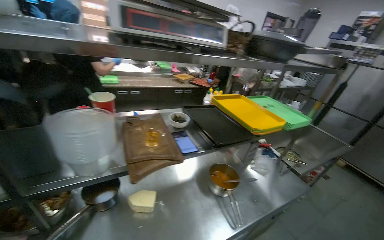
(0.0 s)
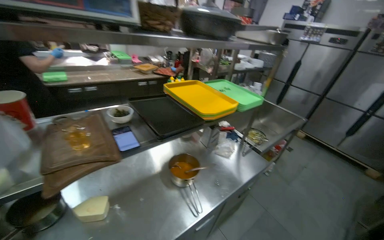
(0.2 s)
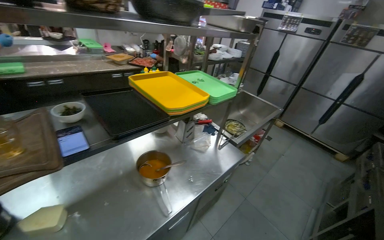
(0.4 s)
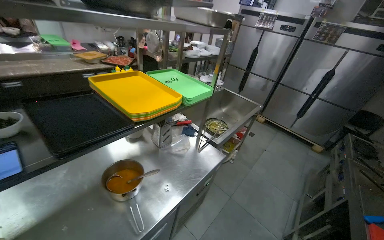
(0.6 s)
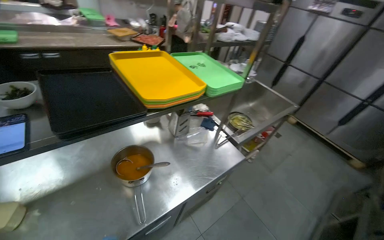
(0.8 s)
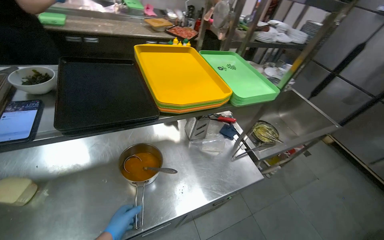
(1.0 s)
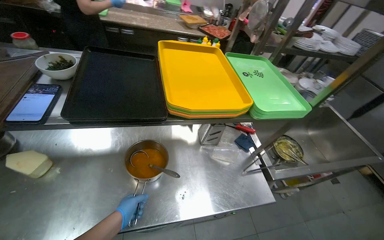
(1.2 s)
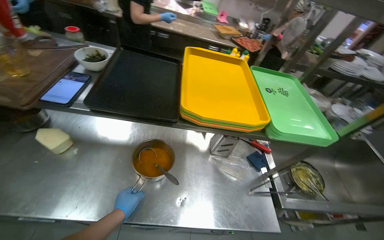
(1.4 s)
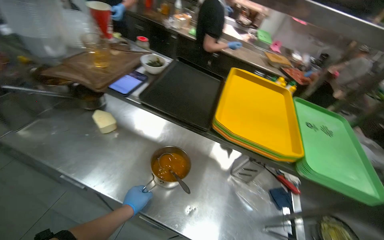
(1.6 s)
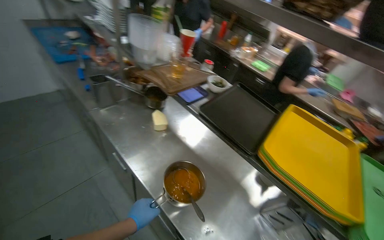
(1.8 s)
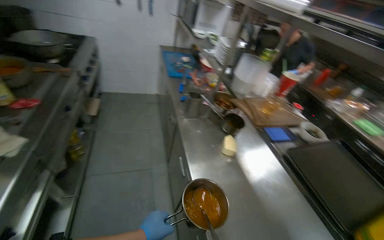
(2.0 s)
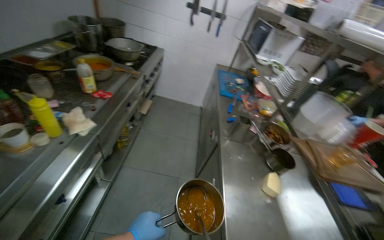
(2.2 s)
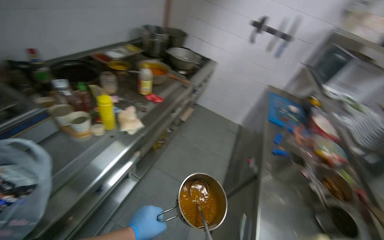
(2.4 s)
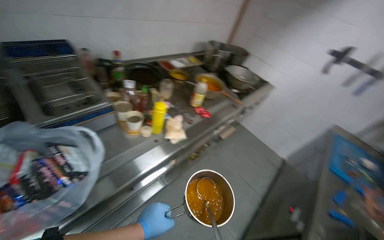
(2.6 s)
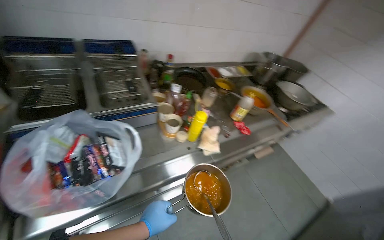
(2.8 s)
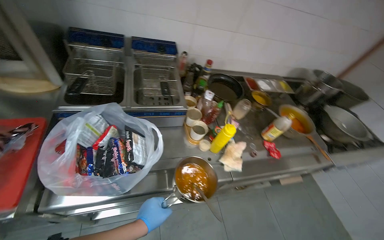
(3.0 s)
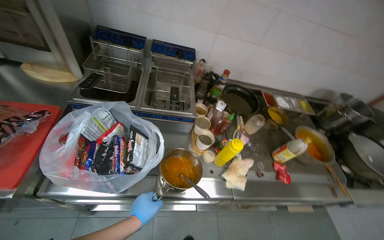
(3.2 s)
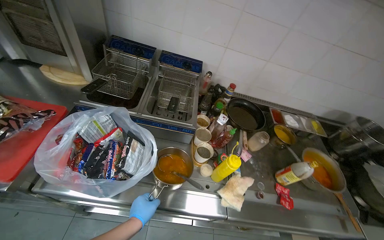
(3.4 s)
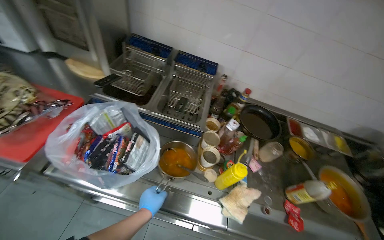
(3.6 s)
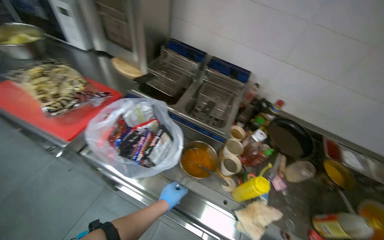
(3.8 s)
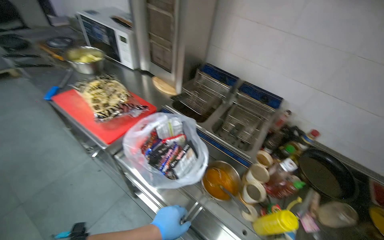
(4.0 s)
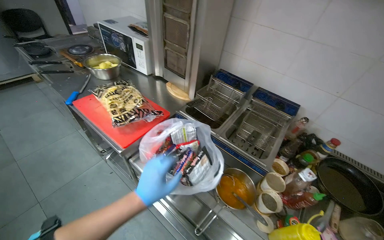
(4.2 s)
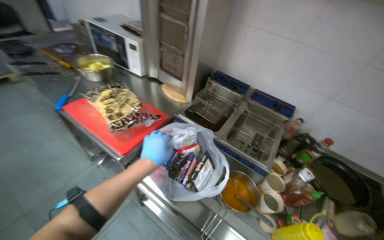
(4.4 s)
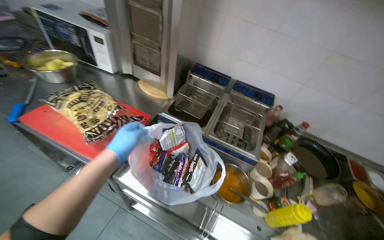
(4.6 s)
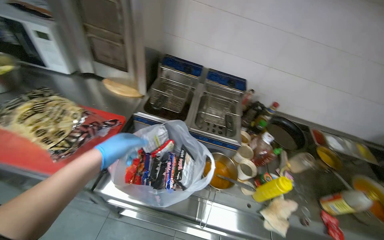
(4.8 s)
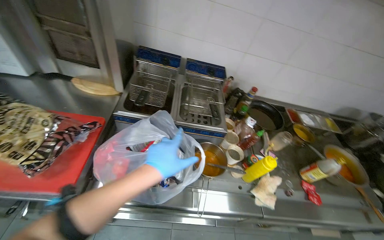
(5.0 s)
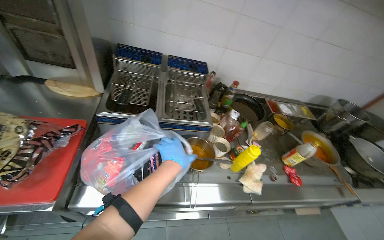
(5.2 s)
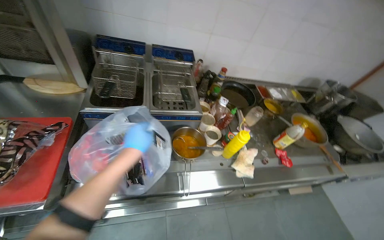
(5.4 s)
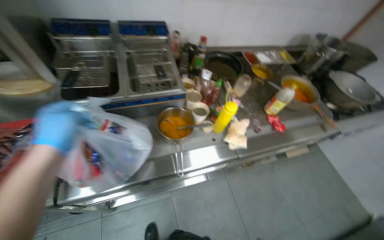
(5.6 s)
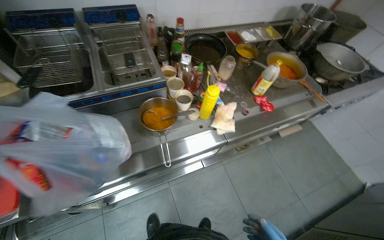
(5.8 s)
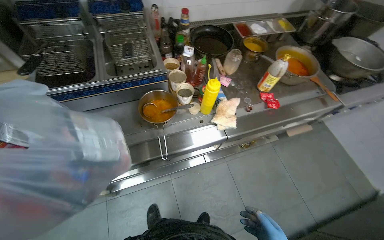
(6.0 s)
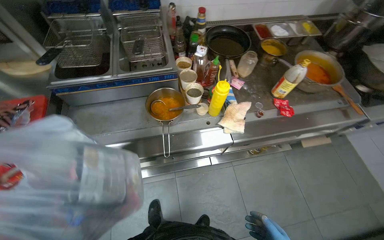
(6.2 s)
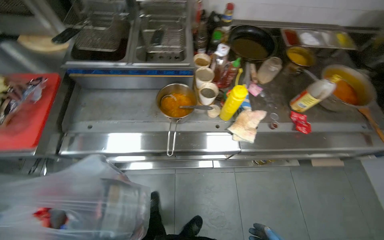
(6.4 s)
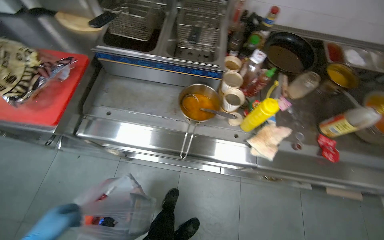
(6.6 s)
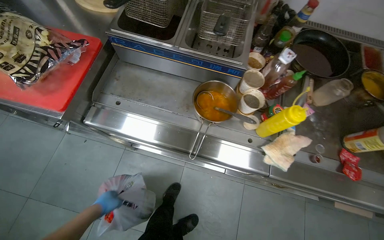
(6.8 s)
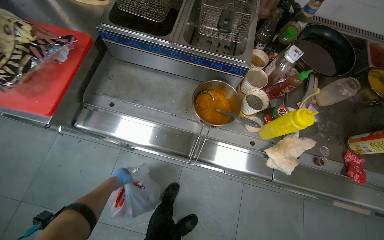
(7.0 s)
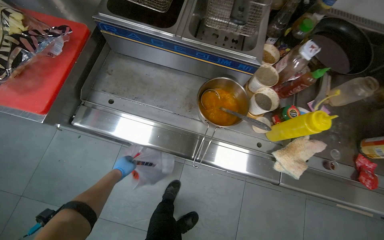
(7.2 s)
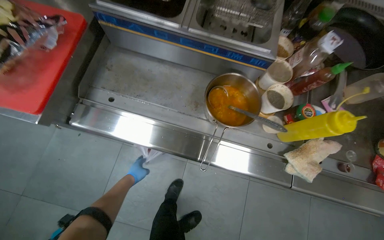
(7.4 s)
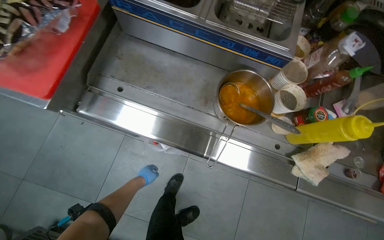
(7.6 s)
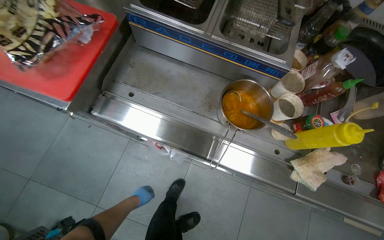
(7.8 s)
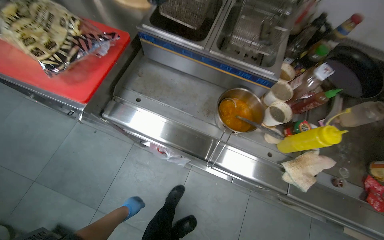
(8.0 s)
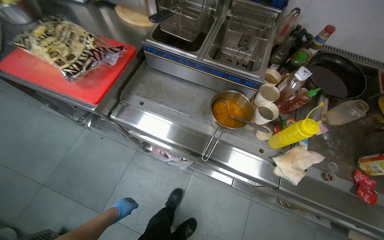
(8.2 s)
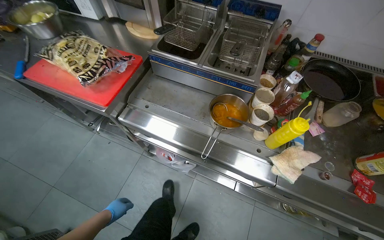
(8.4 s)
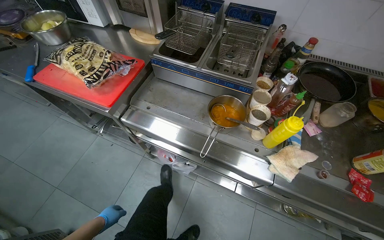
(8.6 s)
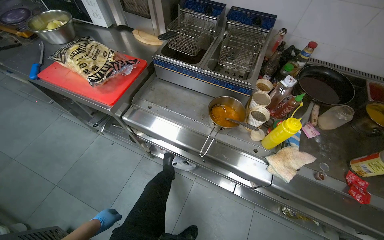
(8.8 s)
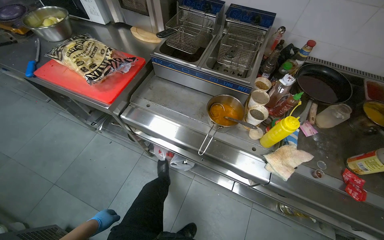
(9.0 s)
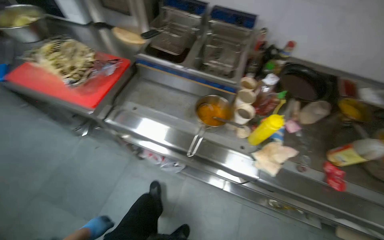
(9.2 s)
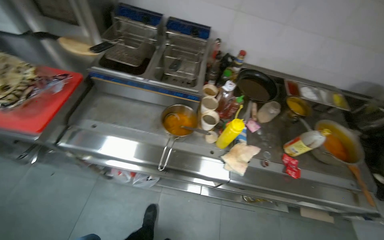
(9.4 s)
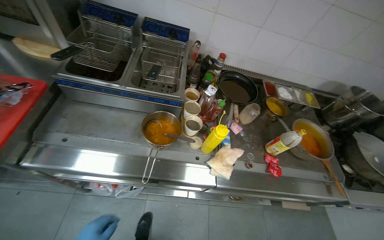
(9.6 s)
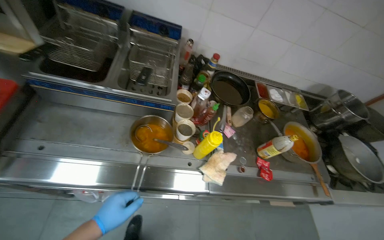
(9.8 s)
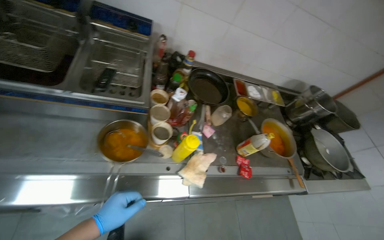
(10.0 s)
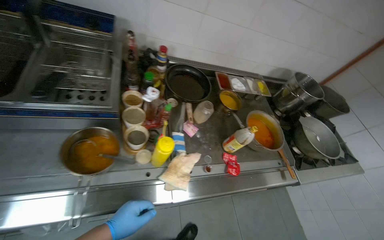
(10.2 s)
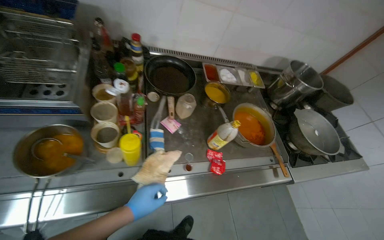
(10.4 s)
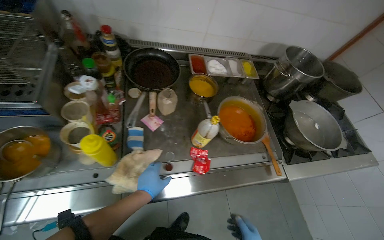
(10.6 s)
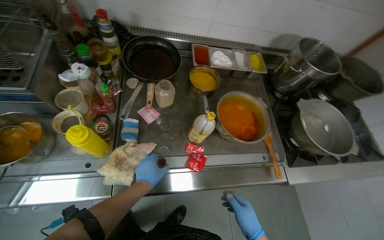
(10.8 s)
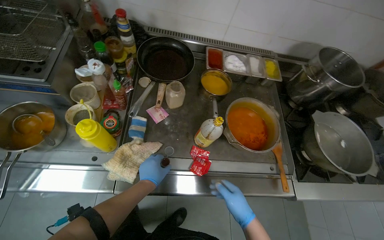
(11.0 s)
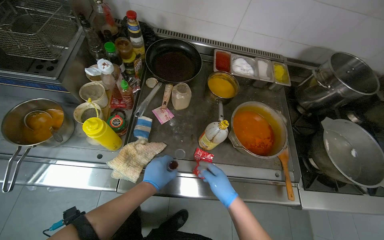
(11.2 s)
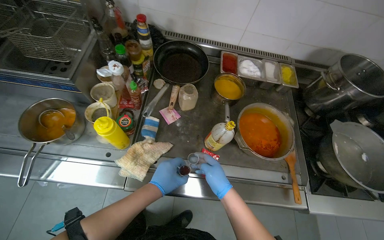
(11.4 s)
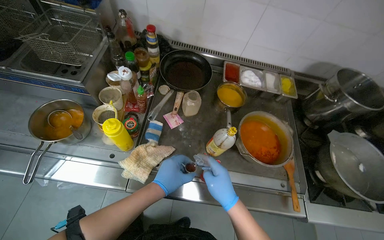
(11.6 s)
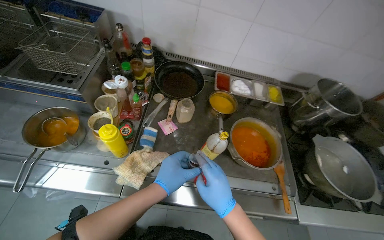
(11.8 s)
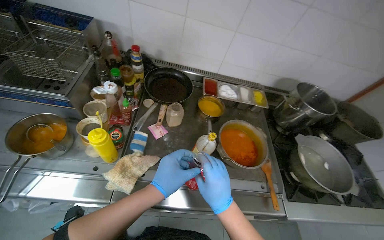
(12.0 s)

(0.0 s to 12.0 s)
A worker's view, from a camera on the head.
Job: preparing food.
The whole recording: Garnishing meal with herbs and cleaning kitchen. The worker garnishes the meal with herbs and cleans up the kitchen area.
0.0 s - 1.6 s: The camera is carried about 60 cm. The head turns to the left by approximately 45 degrees.
1.6 s - 3.0 s: The camera is carried about 60 cm. The wearer looks about 140 degrees further to the left. The view tilts about 35 degrees upward.
3.0 s - 4.4 s: The head turns to the left by some 45 degrees. The camera pitches upward, by some 15 degrees.
4.4 s - 6.0 s: The head turns to the right by roughly 50 degrees. The view tilts about 30 degrees downward.
6.0 s - 7.6 s: The wearer looks about 35 degrees further to the left. The wearer looks approximately 15 degrees further downward.
7.6 s - 9.0 s: The view tips upward by some 20 degrees. The left hand travels nearer to the camera, down the picture and to the left by roughly 35 cm.
9.0 s - 10.4 s: The wearer looks about 35 degrees further to the right.
10.4 s - 12.0 s: The left hand goes approximately 25 cm to the right, and moves some 10 cm farther from the camera and comes back.

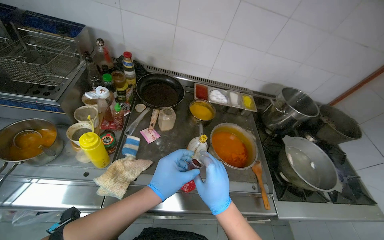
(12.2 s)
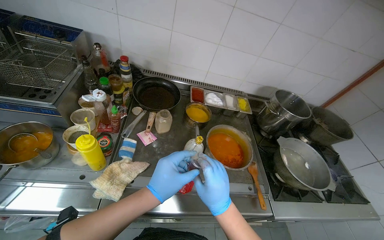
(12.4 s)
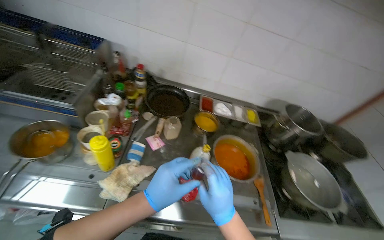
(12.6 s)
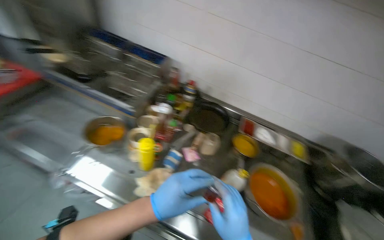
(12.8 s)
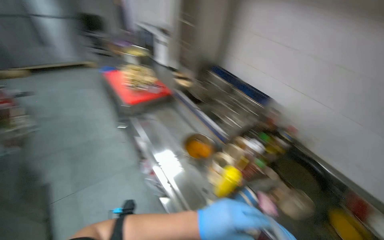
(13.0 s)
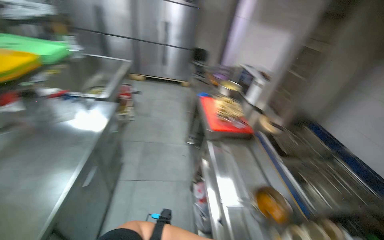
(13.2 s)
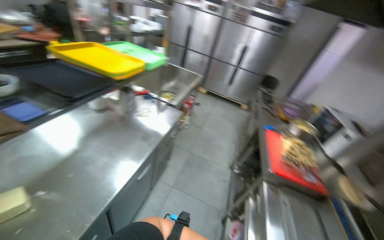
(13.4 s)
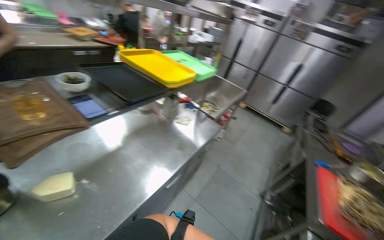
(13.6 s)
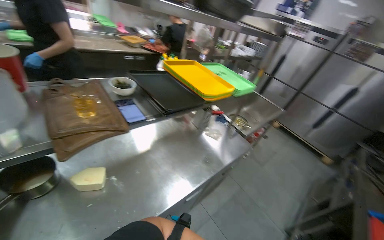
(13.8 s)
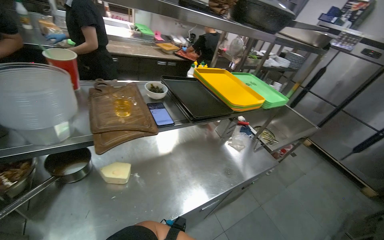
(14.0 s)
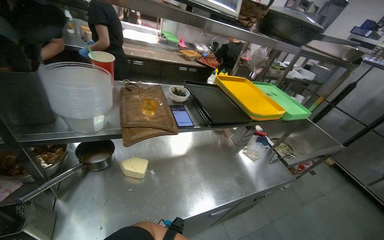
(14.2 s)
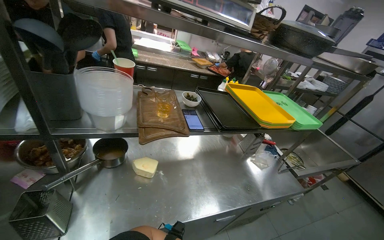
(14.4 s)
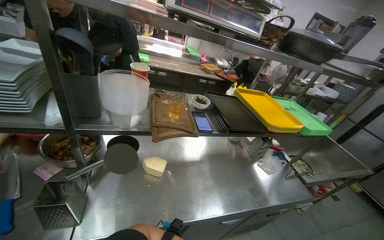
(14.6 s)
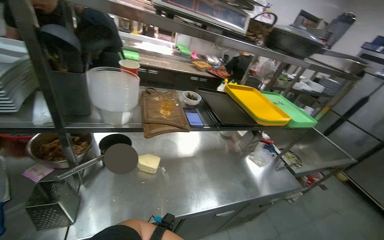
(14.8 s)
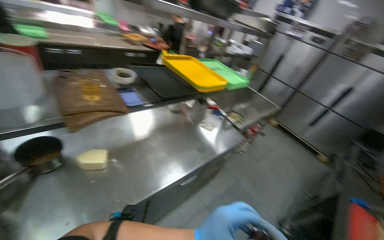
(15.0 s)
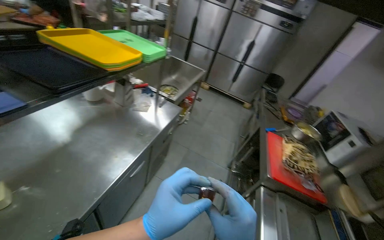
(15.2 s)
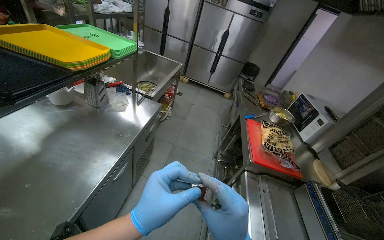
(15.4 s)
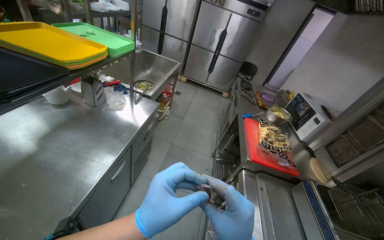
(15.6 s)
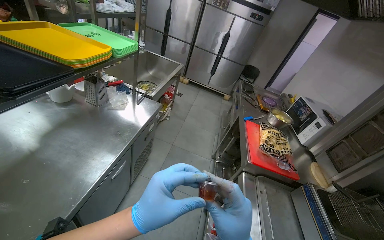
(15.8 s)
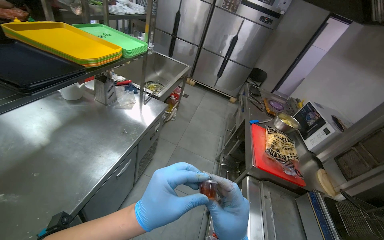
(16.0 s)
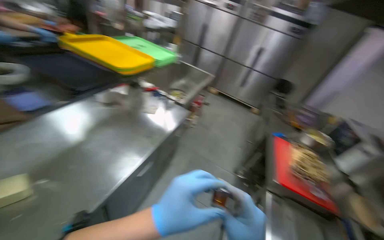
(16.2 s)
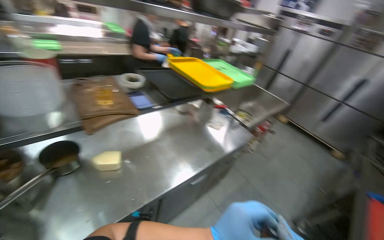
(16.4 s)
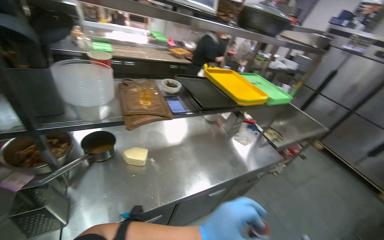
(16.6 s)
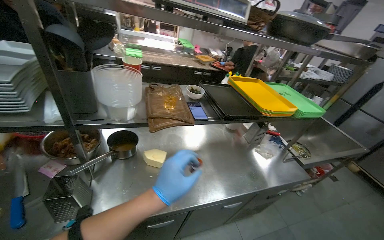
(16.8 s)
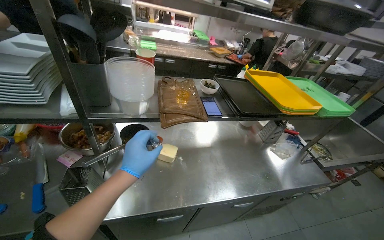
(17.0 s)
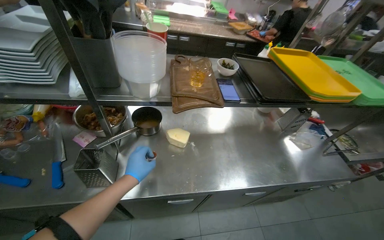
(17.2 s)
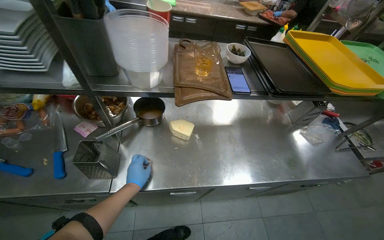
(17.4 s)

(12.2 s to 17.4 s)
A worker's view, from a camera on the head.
Job: preparing food.
The whole recording: Garnishing meal with herbs and cleaning kitchen. The worker garnishes the meal with herbs and cleans up the kitchen area.
12.2 s - 14.0 s: The camera is carried roughly 70 cm. The head rotates roughly 150 degrees to the left. The camera pitches upward, by approximately 45 degrees.
14.0 s - 15.6 s: The head rotates roughly 45 degrees to the right. The wearer looks approximately 15 degrees further downward.
15.6 s - 17.4 s: The wearer's head swings about 70 degrees to the left.

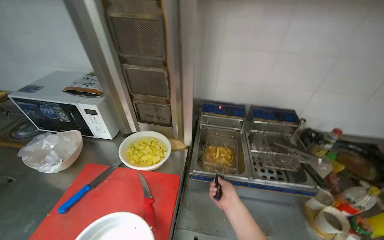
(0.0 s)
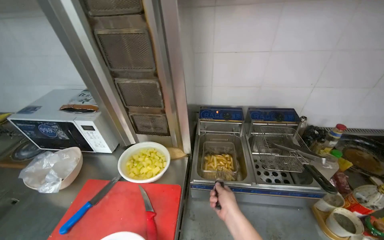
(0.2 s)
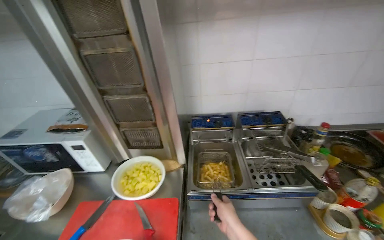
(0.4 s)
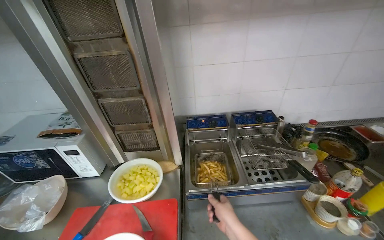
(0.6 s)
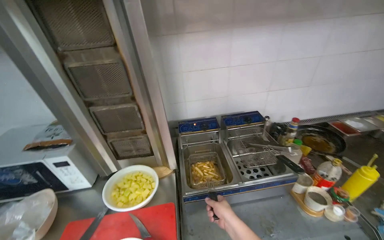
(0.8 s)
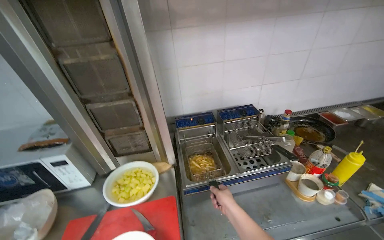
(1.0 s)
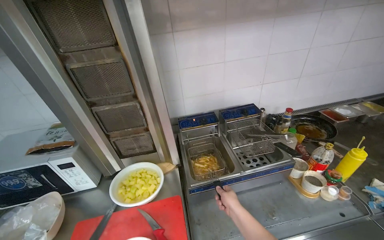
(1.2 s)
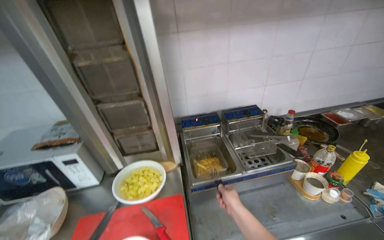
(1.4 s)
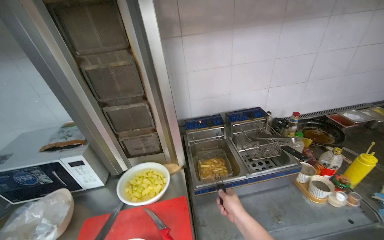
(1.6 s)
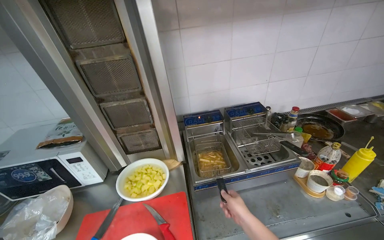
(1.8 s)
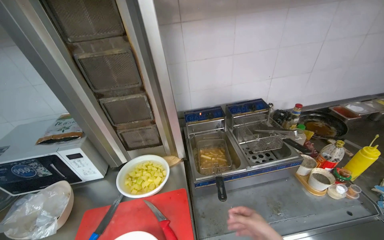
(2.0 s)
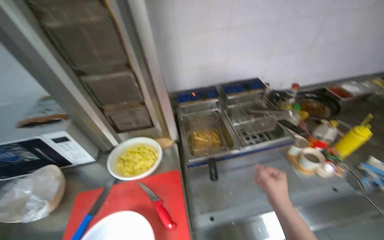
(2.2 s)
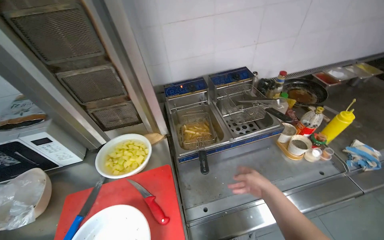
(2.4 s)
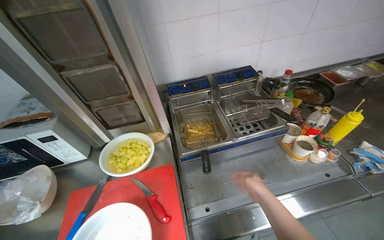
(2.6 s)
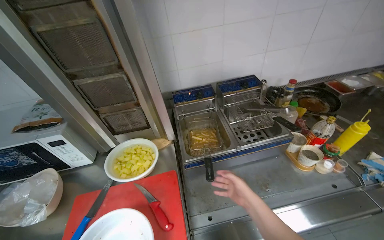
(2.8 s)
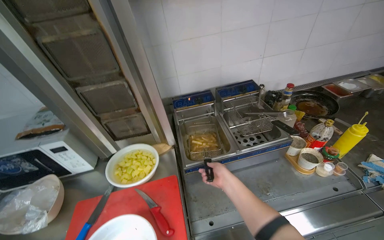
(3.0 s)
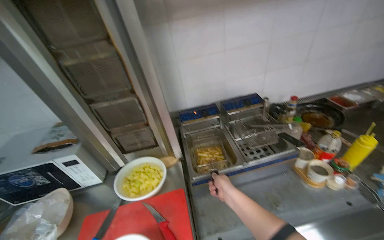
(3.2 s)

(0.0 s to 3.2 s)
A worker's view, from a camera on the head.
Job: cooking food.
The whole recording: Cooking French Fries. The worker fries French fries, transfers them to a bowl, and adds seasoning.
1.6 s - 3.2 s: The right hand goes to the right and returns, some 15 cm each way.
